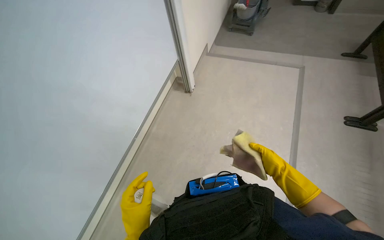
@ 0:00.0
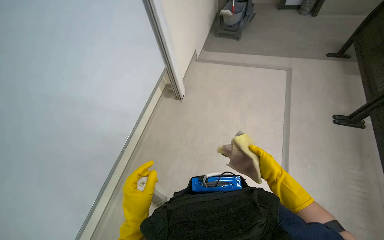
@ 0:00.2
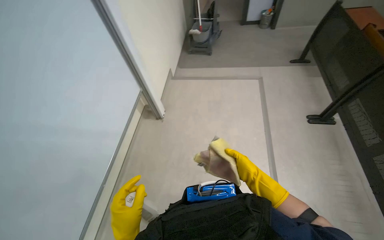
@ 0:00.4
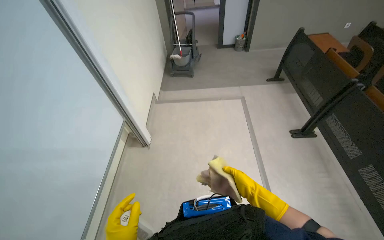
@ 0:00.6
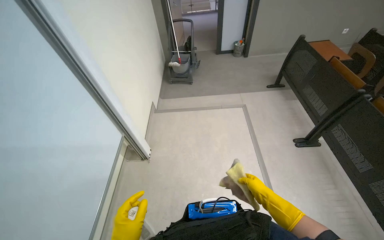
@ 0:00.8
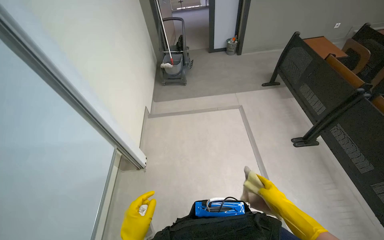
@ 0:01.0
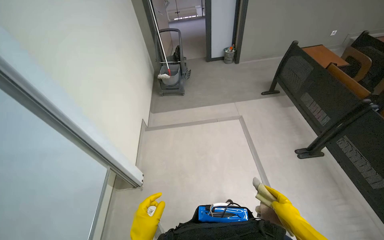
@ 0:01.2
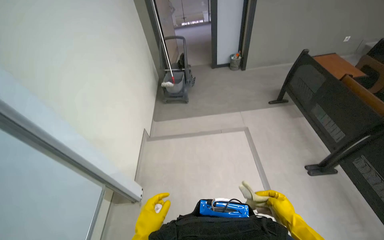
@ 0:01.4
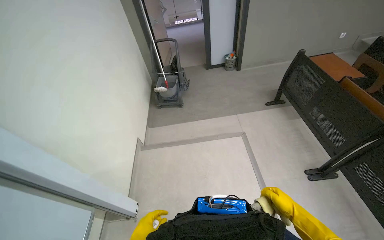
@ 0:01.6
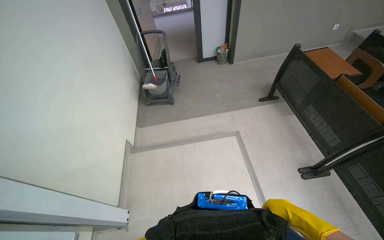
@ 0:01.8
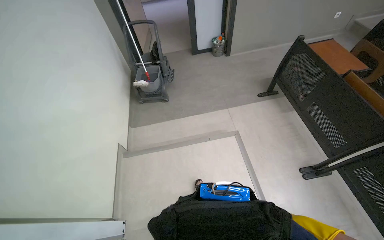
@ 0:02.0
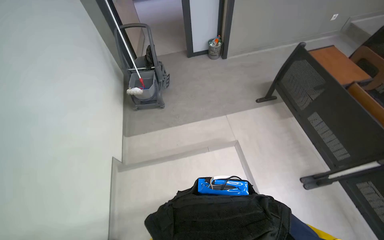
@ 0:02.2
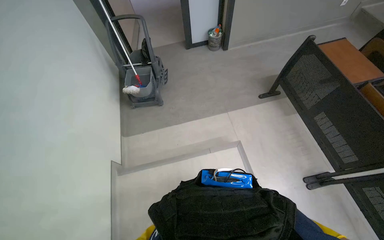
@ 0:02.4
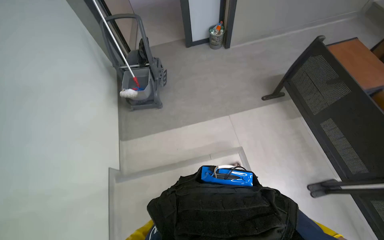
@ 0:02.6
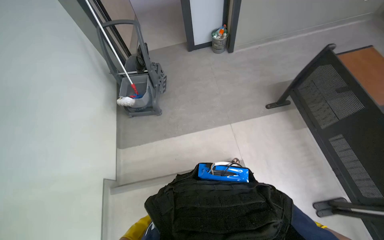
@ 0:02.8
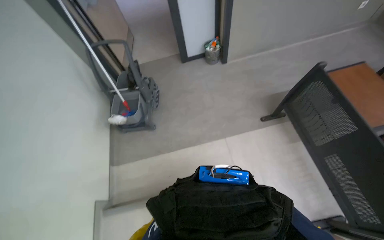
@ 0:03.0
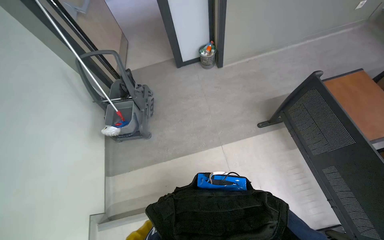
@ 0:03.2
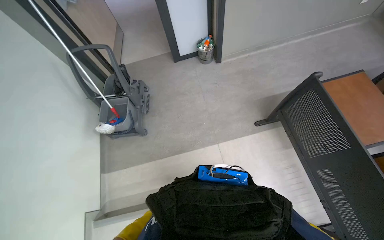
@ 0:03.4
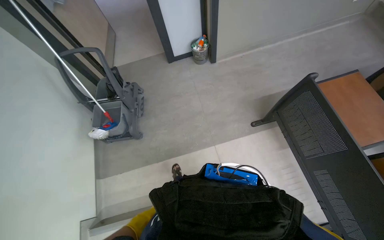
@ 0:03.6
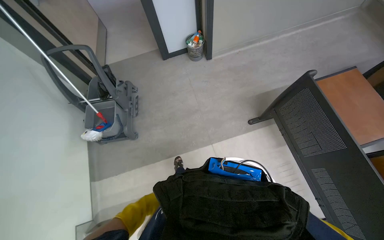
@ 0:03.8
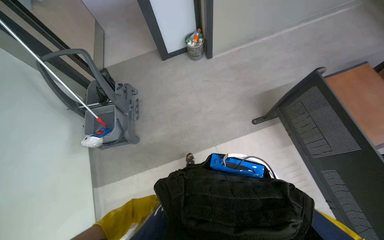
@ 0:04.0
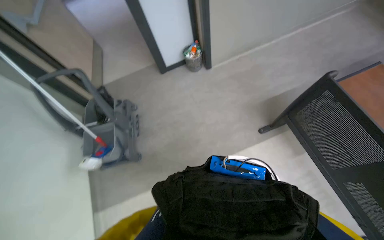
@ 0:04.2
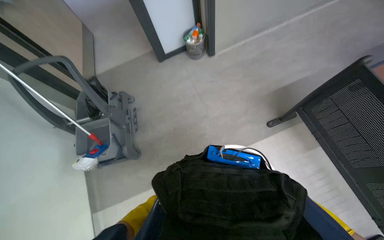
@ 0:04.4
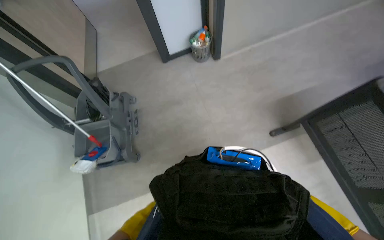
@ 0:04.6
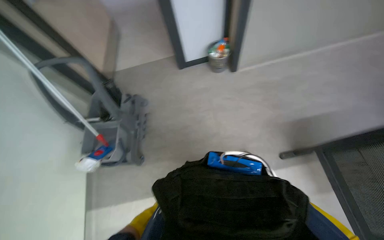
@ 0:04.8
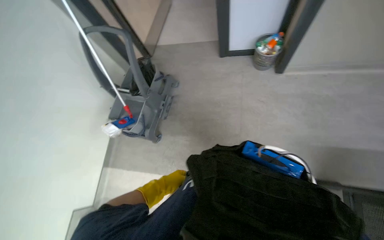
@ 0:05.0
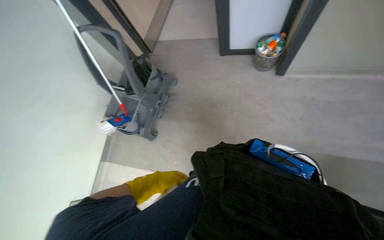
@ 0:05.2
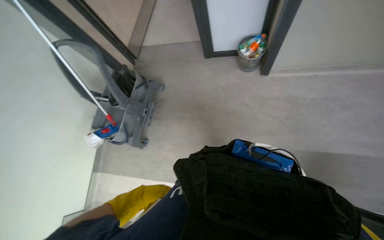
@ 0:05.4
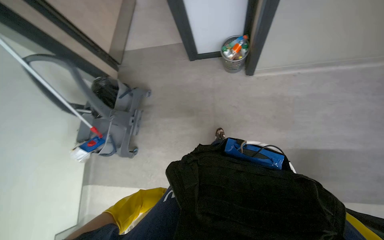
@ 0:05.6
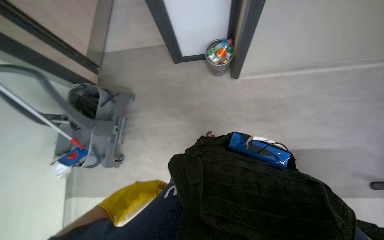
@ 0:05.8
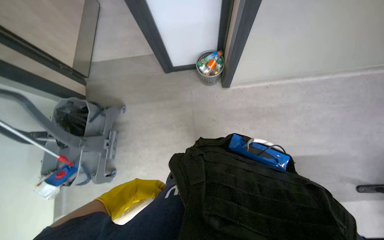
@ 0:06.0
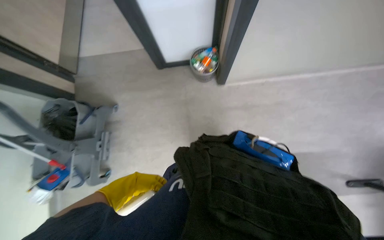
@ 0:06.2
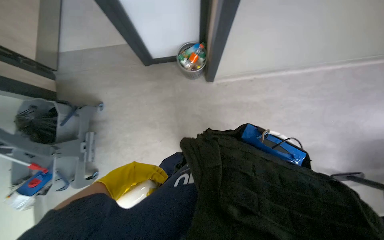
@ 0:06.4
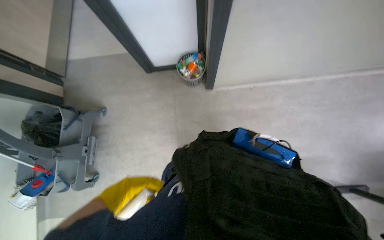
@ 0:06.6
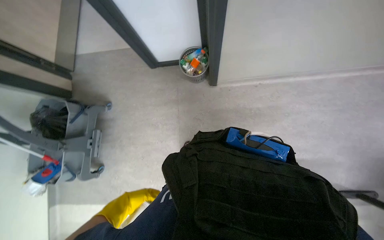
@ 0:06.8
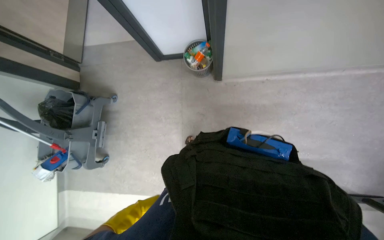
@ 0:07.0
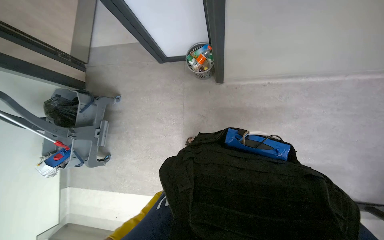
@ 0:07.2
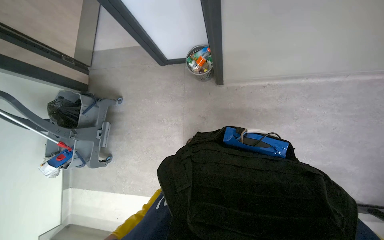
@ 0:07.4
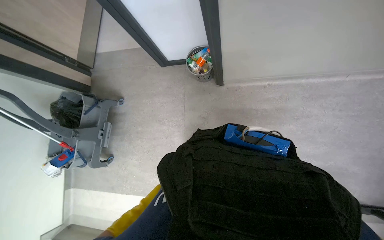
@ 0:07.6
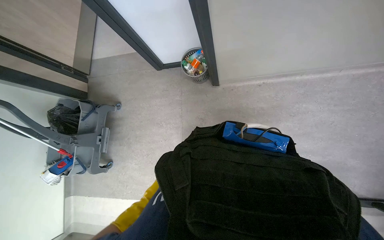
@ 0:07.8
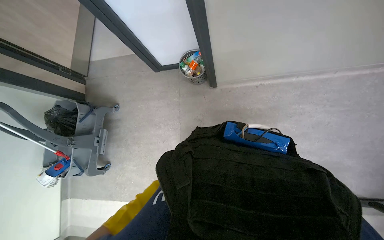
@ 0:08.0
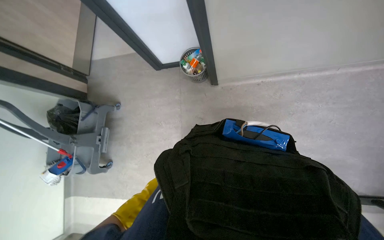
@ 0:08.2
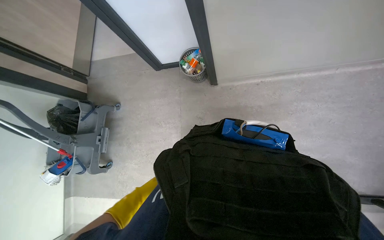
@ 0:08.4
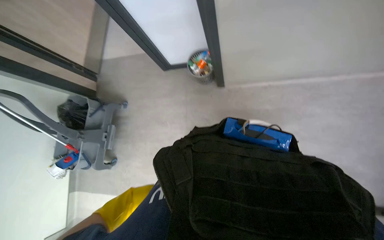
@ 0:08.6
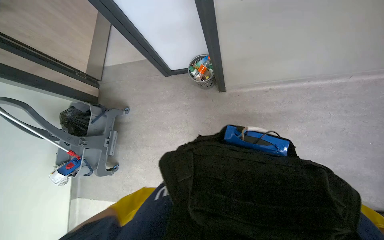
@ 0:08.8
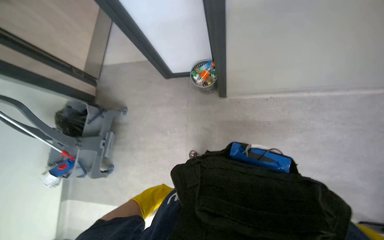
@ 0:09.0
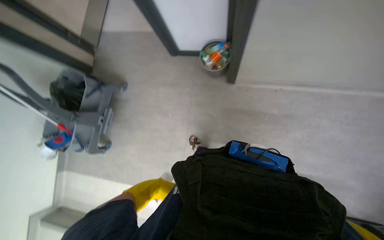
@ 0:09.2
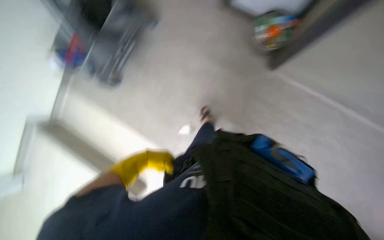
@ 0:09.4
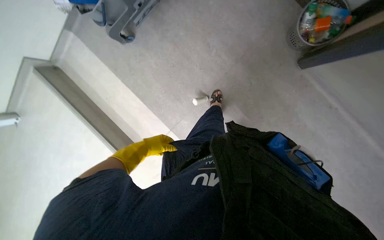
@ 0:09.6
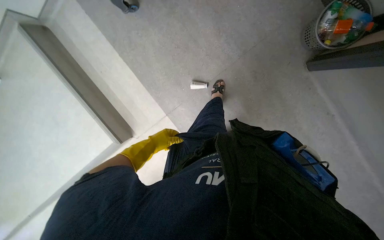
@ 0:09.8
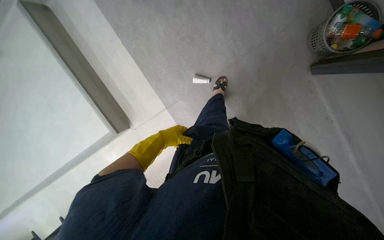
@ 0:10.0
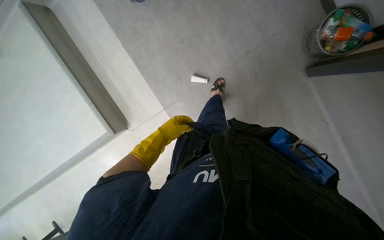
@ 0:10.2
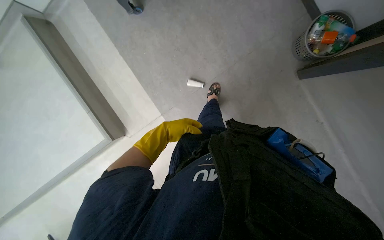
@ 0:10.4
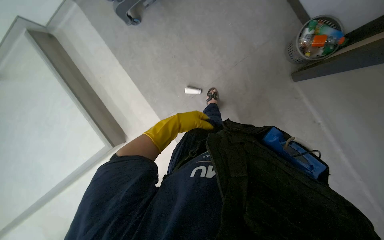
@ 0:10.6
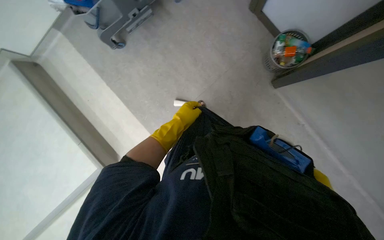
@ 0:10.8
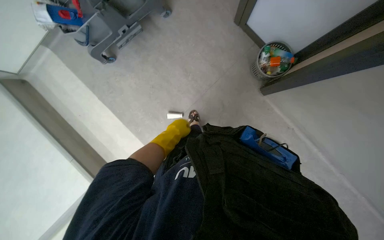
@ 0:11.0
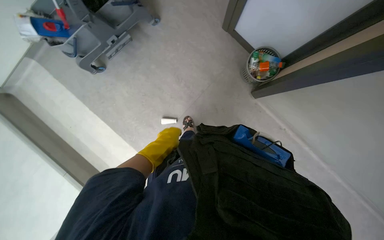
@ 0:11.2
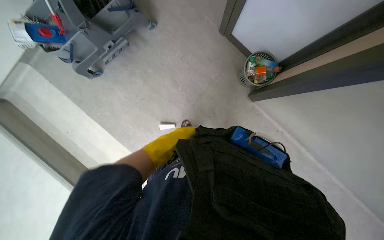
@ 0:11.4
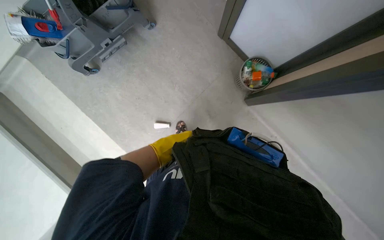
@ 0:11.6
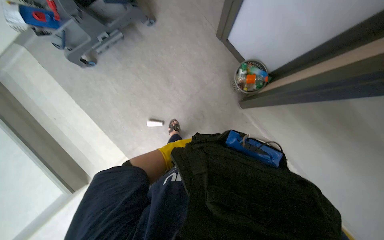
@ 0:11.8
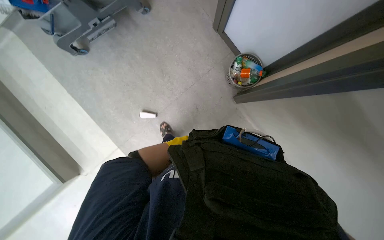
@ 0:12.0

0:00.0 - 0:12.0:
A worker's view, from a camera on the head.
Job: wiping surfaces.
The whole recording: Cleaning whiteboard. The worker cleans a large white board with a yellow cloth while wearing gloves.
0:00.0 - 0:01.6: The camera travels roughly 50 cm. The wearer looks approximately 30 degrees further to the right. The wearer looks about 20 degrees further upward.
0:01.6 - 0:03.0: The wearer moves about 1 m. The view tilts some 15 degrees downward.
0:03.0 - 0:04.4: The camera travels about 50 cm.
0:04.4 - 0:06.0: The head travels roughly 60 cm.
0:09.0 - 0:10.4: The wearer looks roughly 25 degrees further downward. Everything in view rotates roughly 45 degrees clockwise.
0:10.4 - 0:12.0: The camera is aimed some 15 degrees further to the right. The camera pitches upward, by roughly 15 degrees.

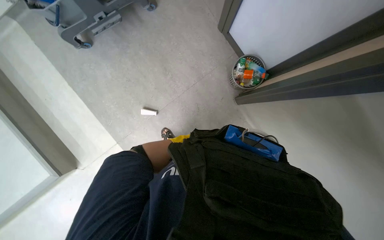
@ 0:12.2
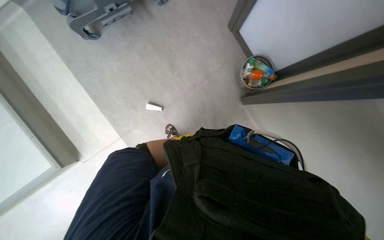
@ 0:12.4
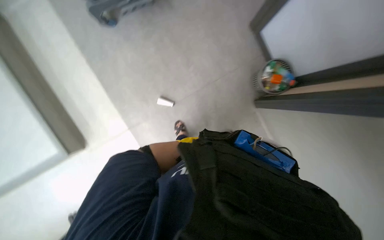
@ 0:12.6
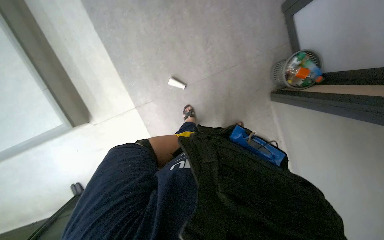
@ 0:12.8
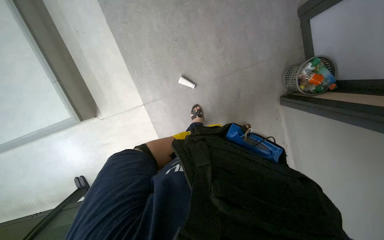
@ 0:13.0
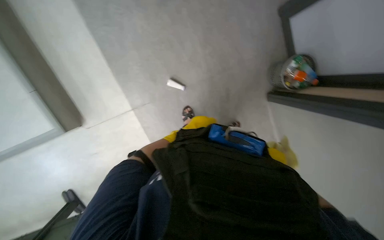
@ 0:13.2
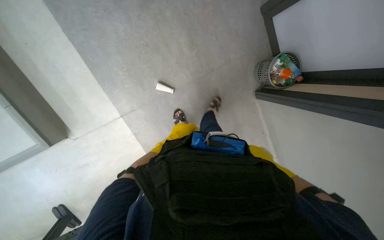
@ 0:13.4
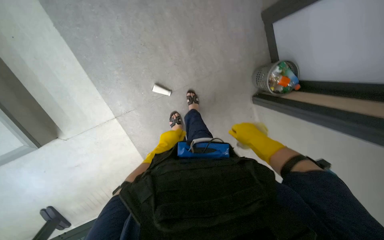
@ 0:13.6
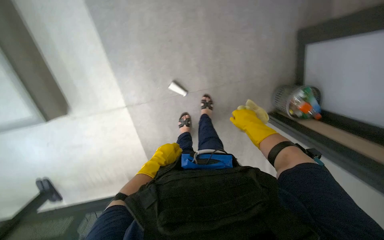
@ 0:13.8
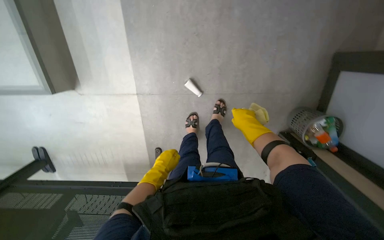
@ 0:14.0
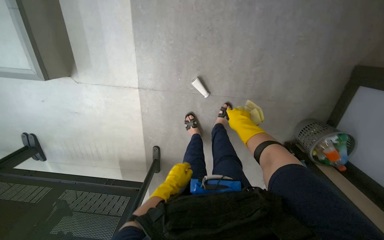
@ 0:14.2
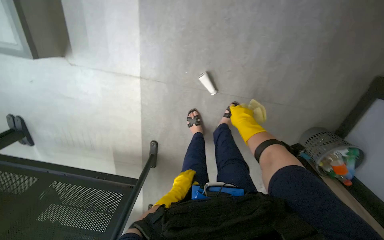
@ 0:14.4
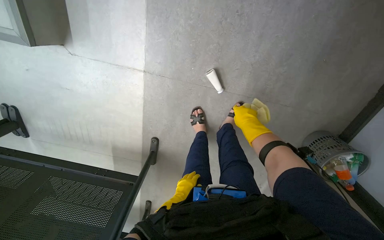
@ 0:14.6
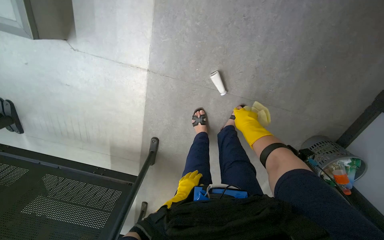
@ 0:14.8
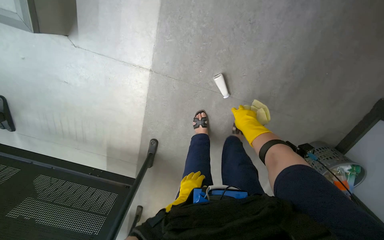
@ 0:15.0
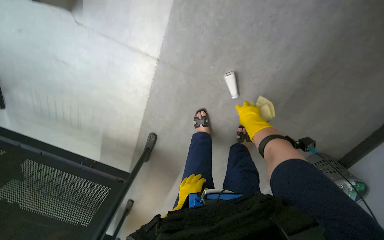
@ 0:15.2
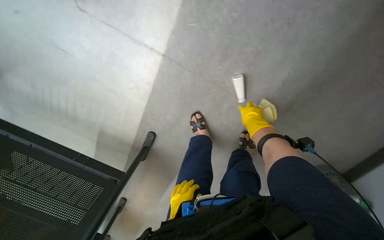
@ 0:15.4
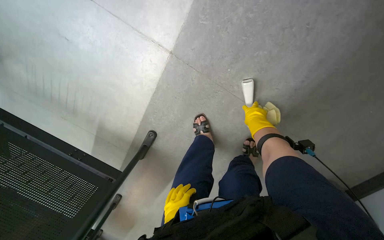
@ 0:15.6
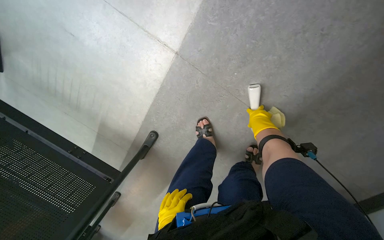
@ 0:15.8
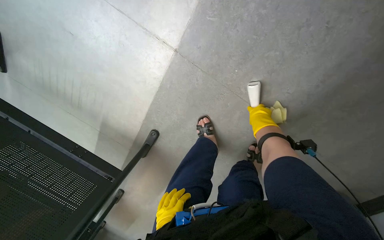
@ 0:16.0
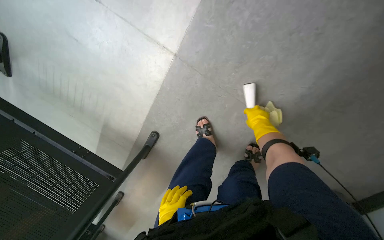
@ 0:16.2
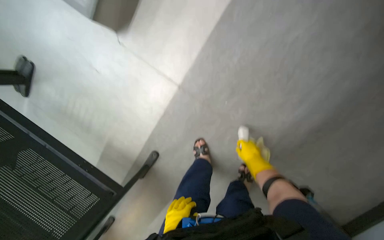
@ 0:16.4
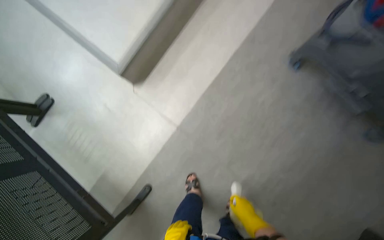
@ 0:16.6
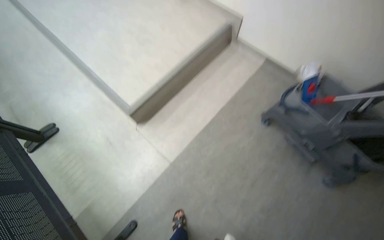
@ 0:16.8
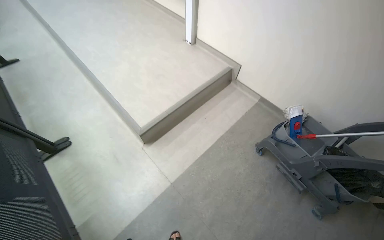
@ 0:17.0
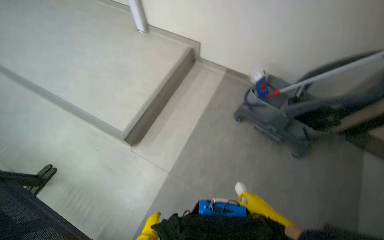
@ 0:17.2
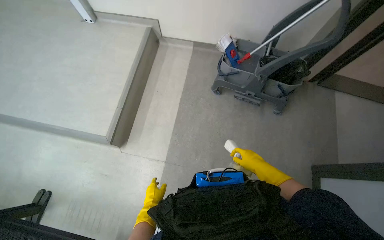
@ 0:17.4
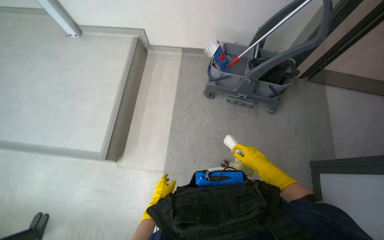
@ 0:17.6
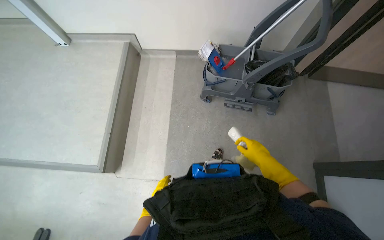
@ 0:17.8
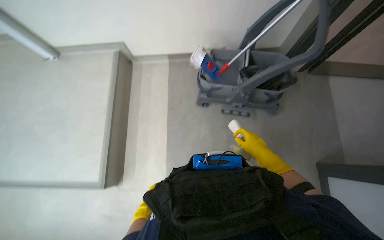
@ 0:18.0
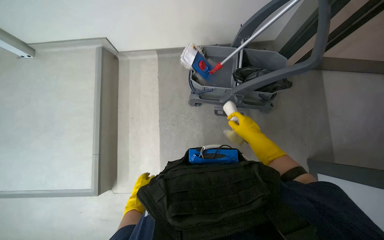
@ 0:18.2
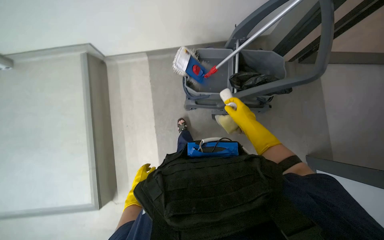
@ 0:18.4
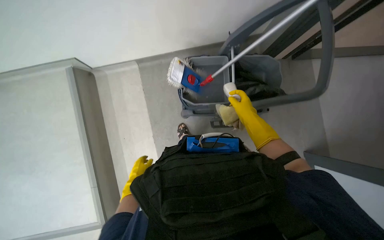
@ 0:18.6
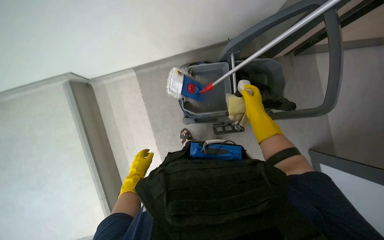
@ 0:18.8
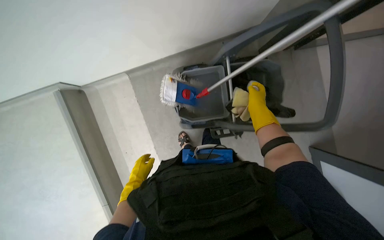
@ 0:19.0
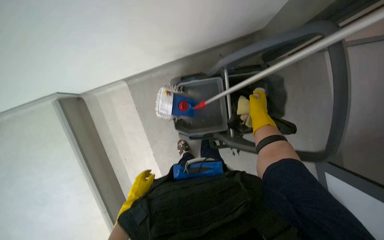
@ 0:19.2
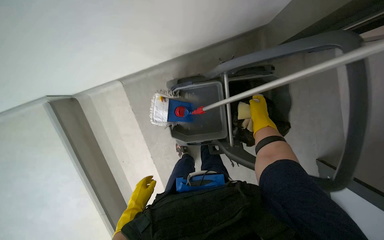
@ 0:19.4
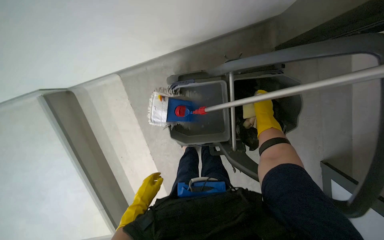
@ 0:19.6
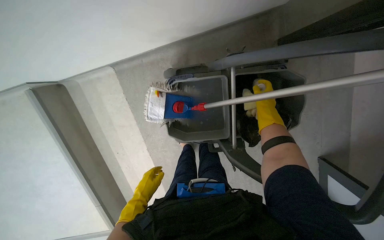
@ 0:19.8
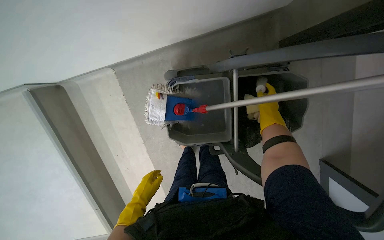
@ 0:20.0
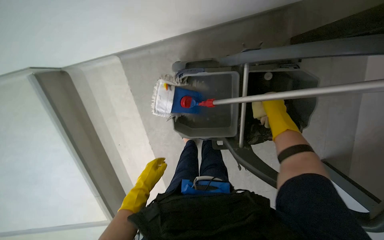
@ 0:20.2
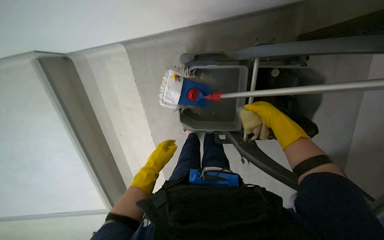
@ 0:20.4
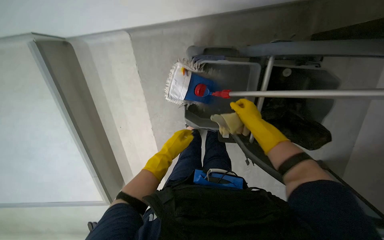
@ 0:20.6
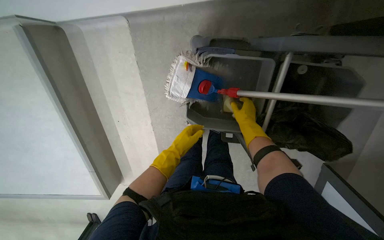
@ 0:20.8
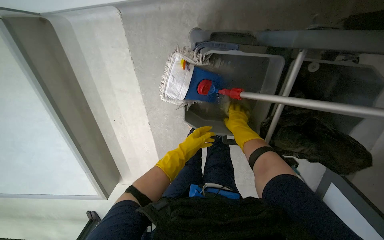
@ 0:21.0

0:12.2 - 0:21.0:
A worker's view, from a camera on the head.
Job: wiping surfaces.
The whole recording: Cleaning whiteboard. The worker cleans a large white board with a yellow cloth while wearing gloves.
0:13.6 - 0:15.2: The camera travels some 50 cm. The scene turns approximately 45 degrees clockwise in the picture.
0:15.2 - 0:16.6: The camera pitches upward, by some 25 degrees.
0:16.6 - 0:18.0: The wearer moves approximately 40 cm. The head rotates about 40 degrees to the right.
0:18.0 - 0:19.6: The head travels approximately 90 cm. The camera pitches downward, by roughly 25 degrees.
0:19.6 - 0:21.0: The camera pitches downward, by roughly 15 degrees. The left hand is displaced farther from the camera, up the picture and to the right by roughly 30 cm. Meanwhile the right hand shifts roughly 30 cm farther from the camera.
